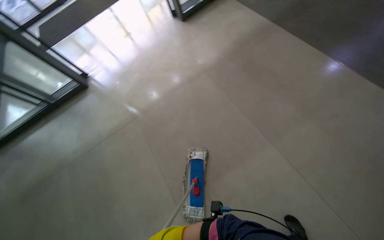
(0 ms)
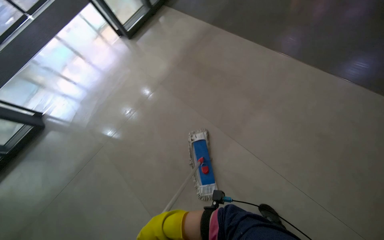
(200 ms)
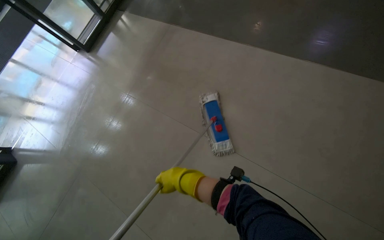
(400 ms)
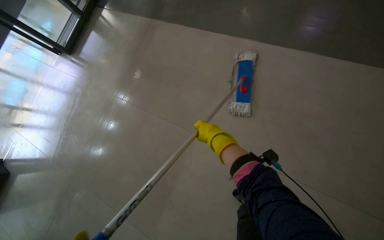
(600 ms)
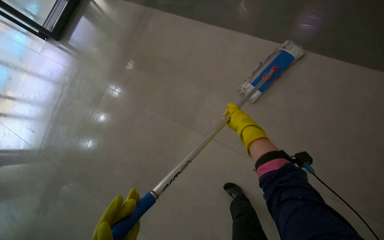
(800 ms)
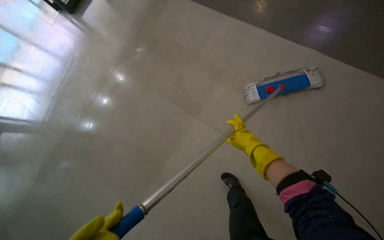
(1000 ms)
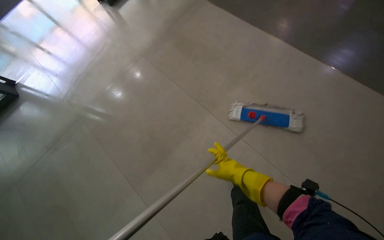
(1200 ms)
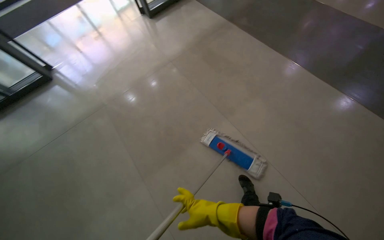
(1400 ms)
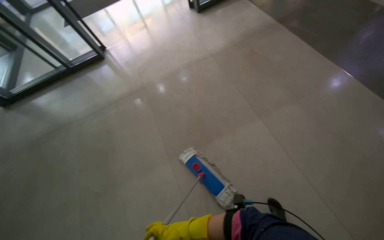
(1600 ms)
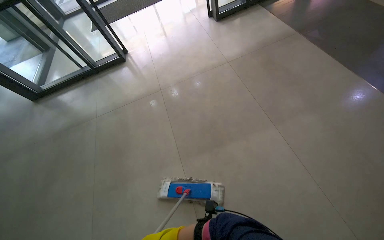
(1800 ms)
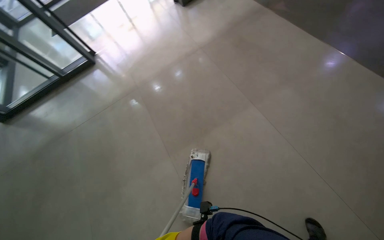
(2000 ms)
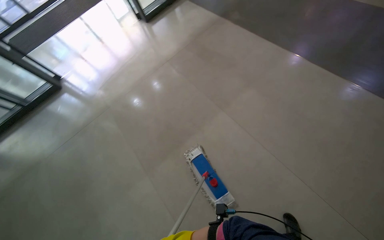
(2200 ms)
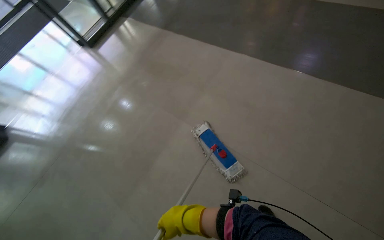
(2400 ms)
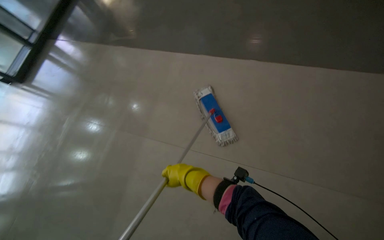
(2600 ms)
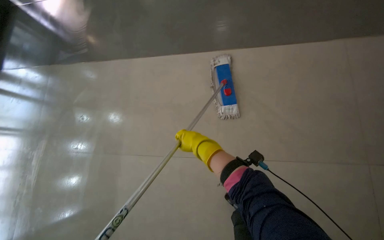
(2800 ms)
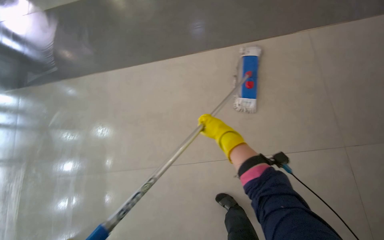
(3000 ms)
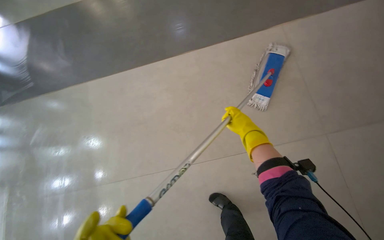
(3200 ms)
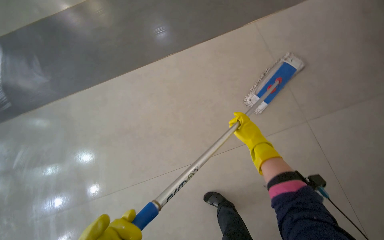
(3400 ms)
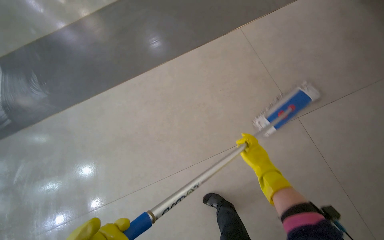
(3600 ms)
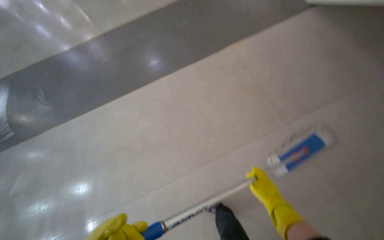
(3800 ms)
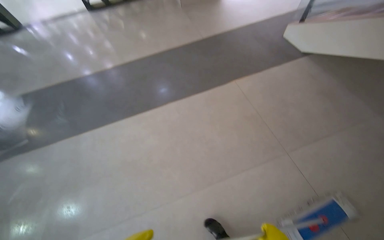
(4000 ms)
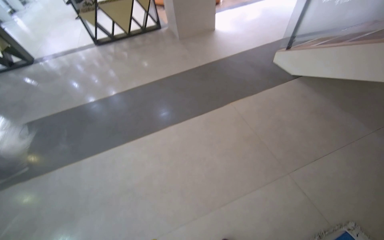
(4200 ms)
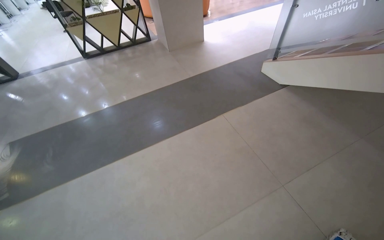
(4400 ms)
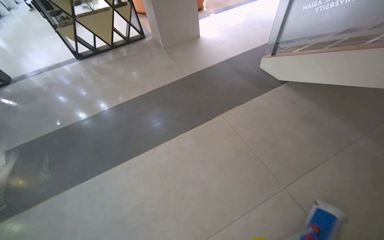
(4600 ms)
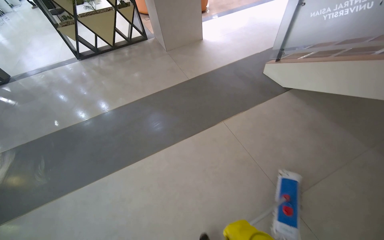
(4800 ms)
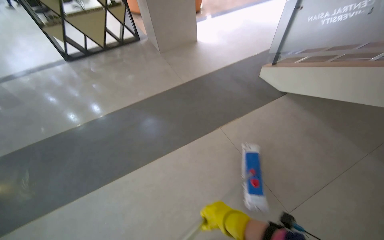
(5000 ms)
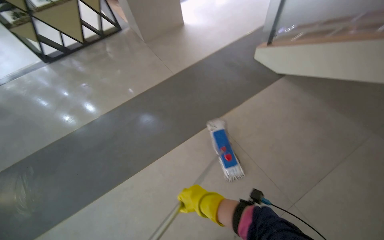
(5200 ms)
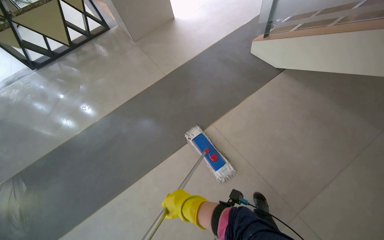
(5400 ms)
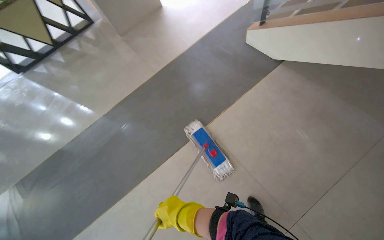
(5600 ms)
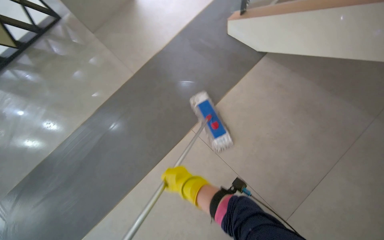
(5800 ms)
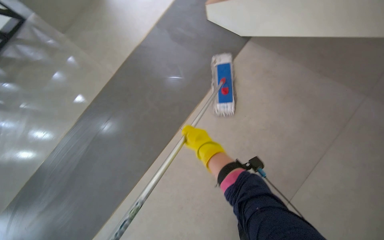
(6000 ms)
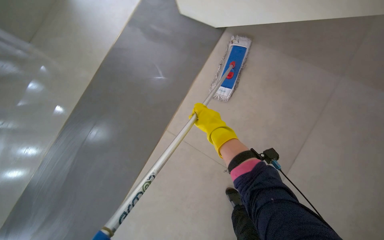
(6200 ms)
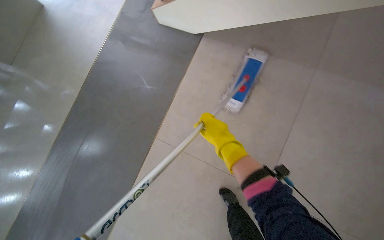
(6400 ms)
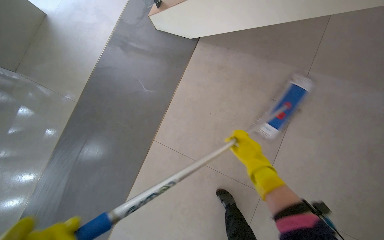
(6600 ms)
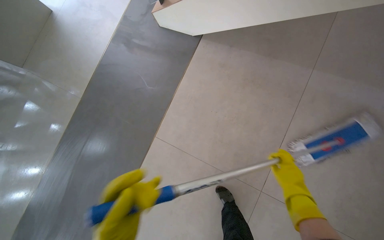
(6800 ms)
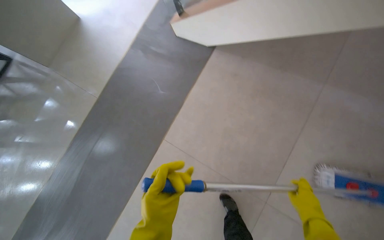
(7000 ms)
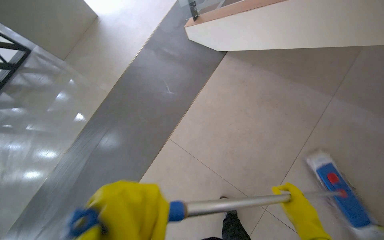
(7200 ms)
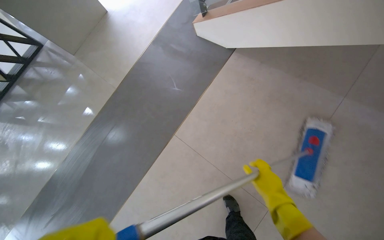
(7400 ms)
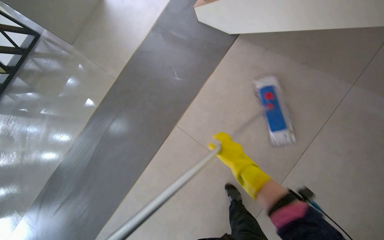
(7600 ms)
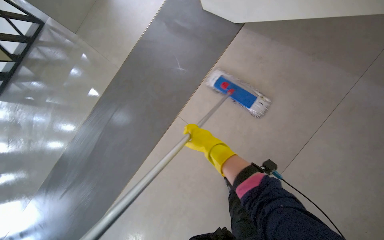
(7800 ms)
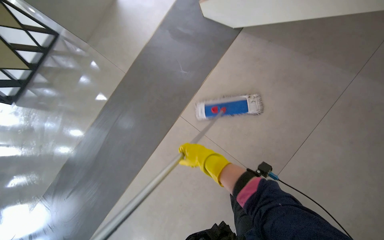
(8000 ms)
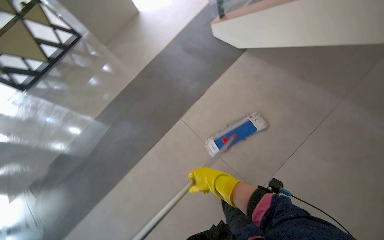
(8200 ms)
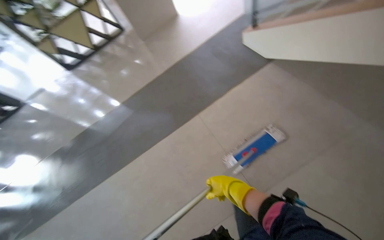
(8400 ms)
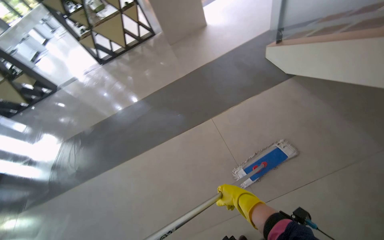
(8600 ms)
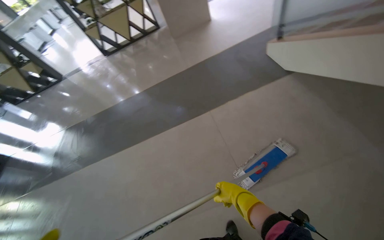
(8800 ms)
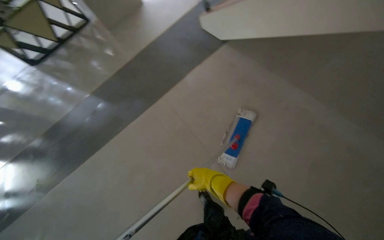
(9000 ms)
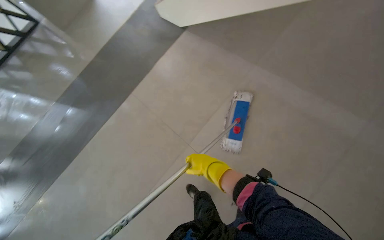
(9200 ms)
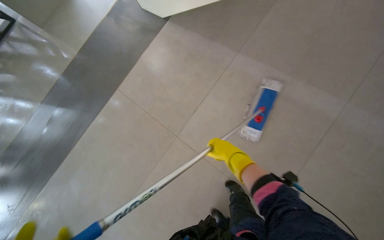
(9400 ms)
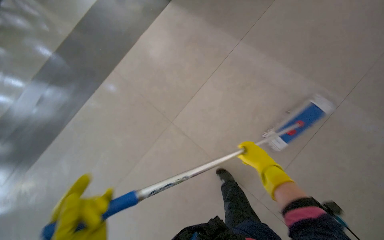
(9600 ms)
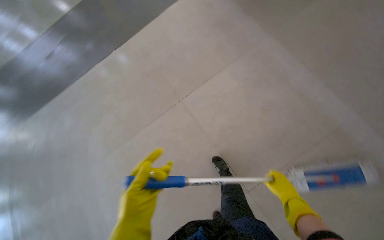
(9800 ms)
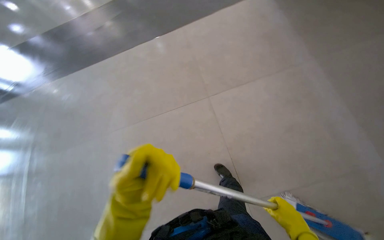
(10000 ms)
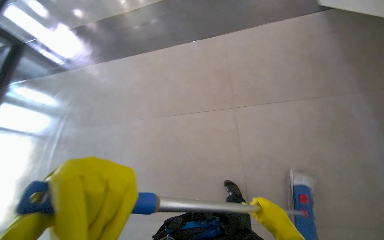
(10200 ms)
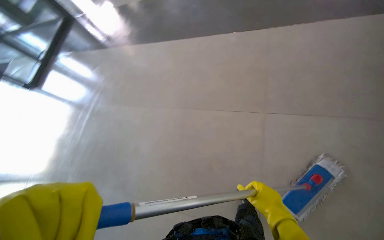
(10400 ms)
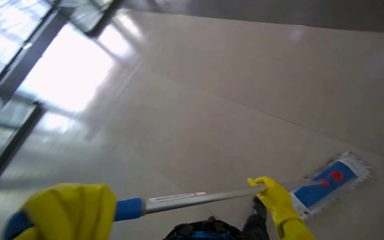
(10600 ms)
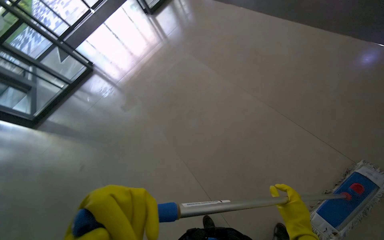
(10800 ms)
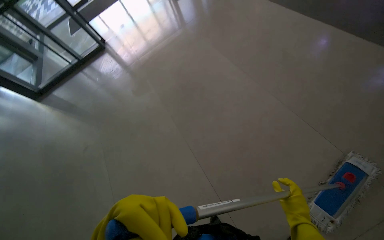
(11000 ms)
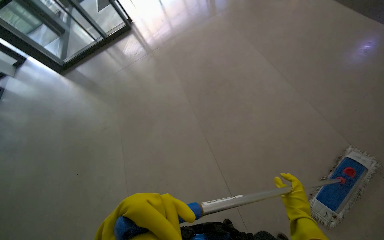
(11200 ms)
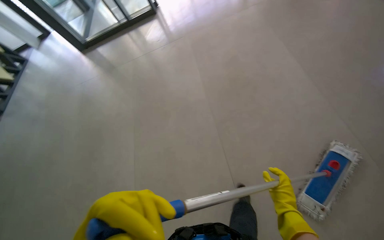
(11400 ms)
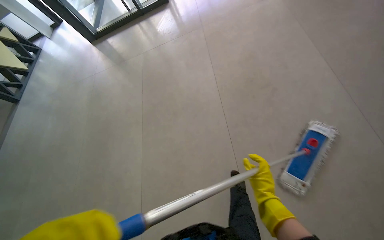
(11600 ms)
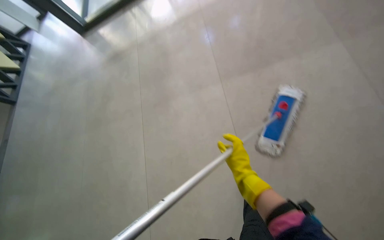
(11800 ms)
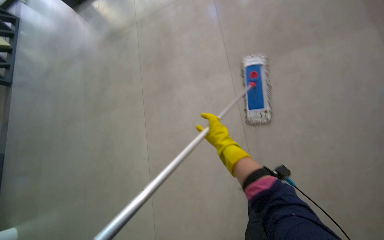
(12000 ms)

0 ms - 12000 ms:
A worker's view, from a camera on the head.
Job: mopping floor.
The whole recording: Mopping entrance floor. The worker mops the floor in the building's entrance area, both inside and outside the doors.
0 ms - 1600 ms: The wearer moves roughly 1 m.
1600 ms - 3000 ms: The view swings approximately 15 degrees to the right. The view tilts some 20 degrees downward.
3000 ms - 4400 ms: The wearer's head swings about 30 degrees to the left. The view tilts about 35 degrees upward.
4400 ms - 6000 ms: The camera is carried roughly 1 m. The wearer looks about 25 degrees further downward. Everything in view rotates some 25 degrees counterclockwise.
6000 ms - 7600 ms: The head rotates approximately 15 degrees to the left. The right hand is displaced nearer to the camera by about 15 cm.
7600 ms - 9000 ms: The wearer moves about 40 cm.
9000 ms - 10400 ms: Everything in view rotates about 30 degrees clockwise.

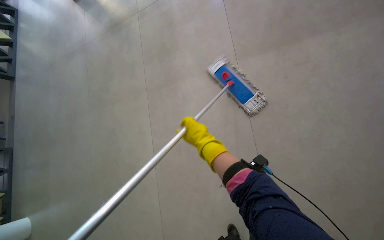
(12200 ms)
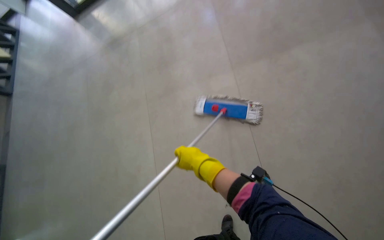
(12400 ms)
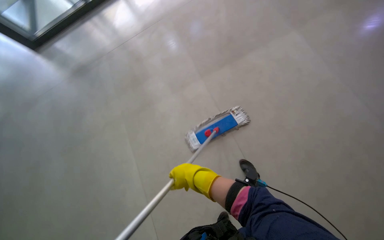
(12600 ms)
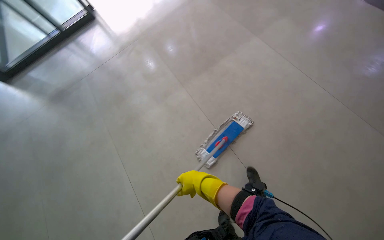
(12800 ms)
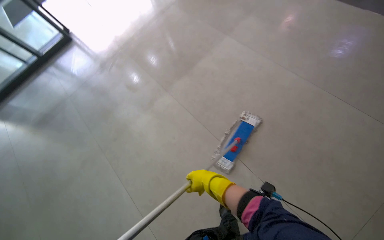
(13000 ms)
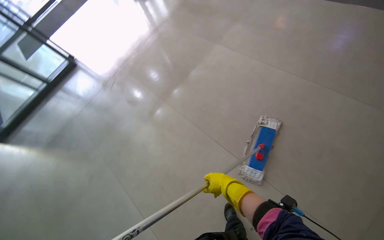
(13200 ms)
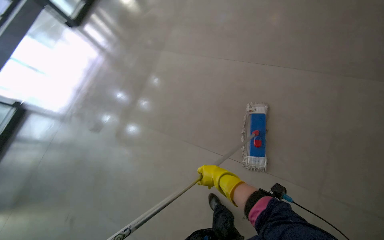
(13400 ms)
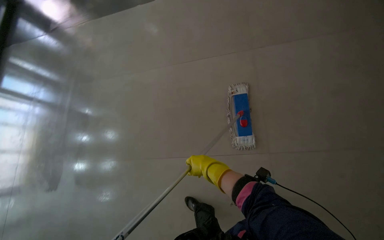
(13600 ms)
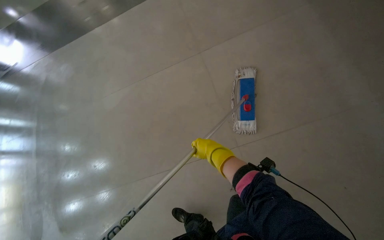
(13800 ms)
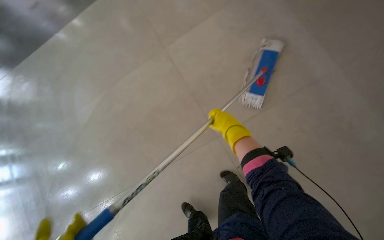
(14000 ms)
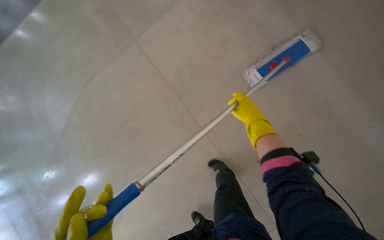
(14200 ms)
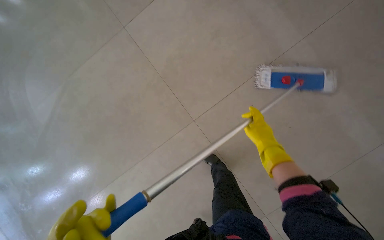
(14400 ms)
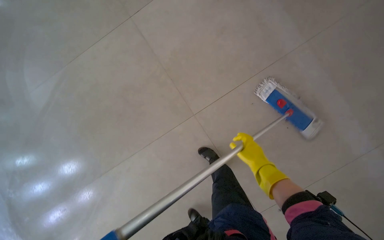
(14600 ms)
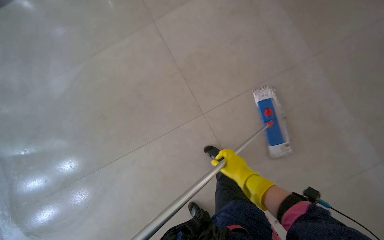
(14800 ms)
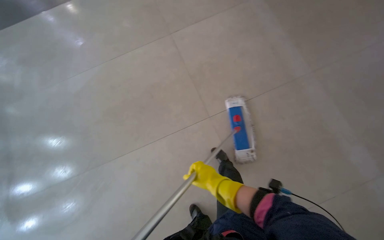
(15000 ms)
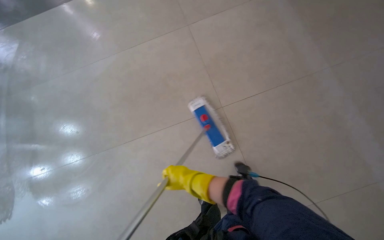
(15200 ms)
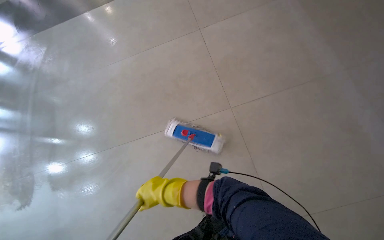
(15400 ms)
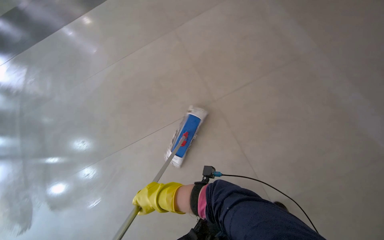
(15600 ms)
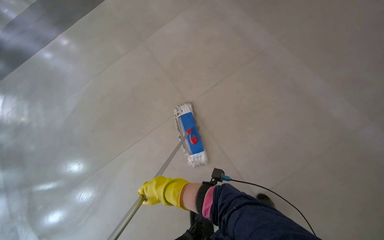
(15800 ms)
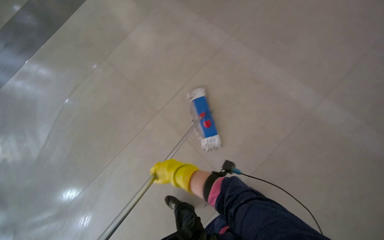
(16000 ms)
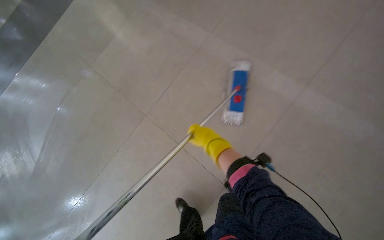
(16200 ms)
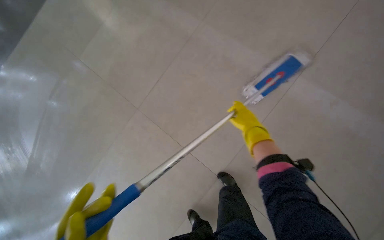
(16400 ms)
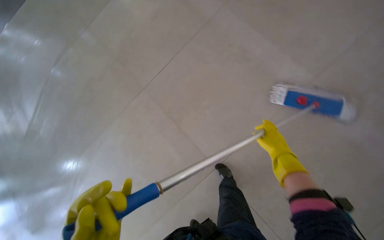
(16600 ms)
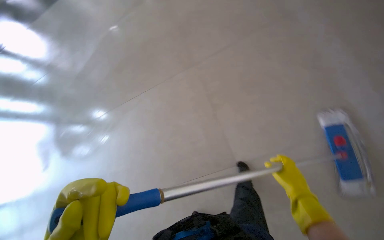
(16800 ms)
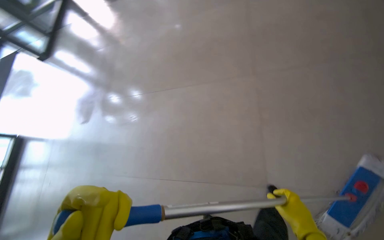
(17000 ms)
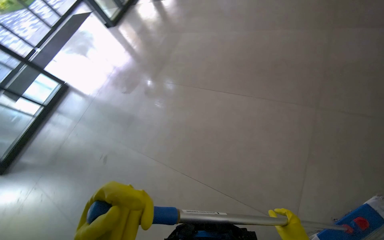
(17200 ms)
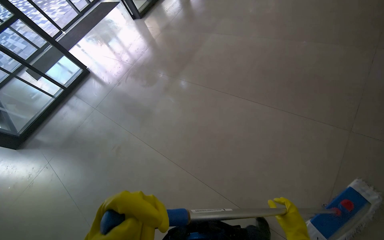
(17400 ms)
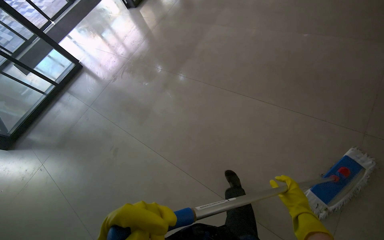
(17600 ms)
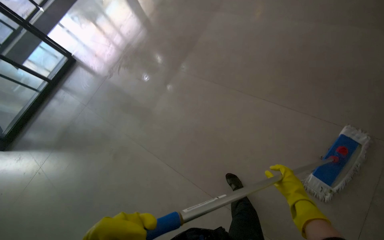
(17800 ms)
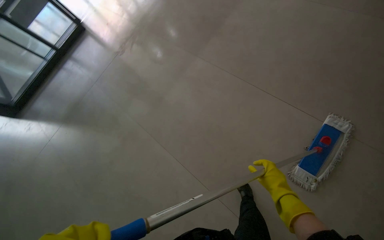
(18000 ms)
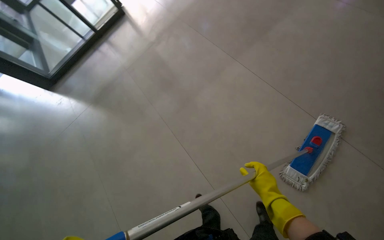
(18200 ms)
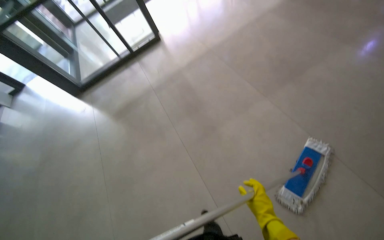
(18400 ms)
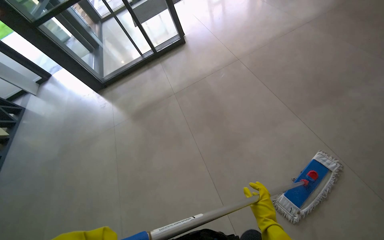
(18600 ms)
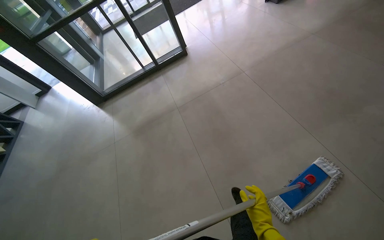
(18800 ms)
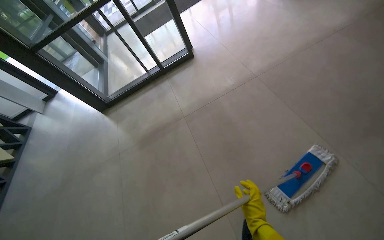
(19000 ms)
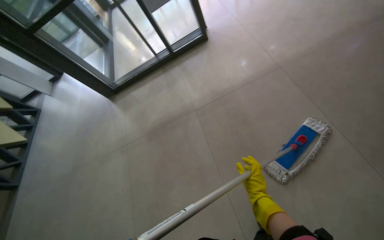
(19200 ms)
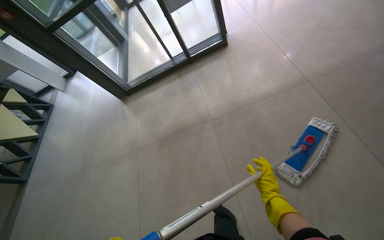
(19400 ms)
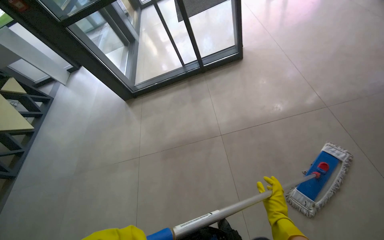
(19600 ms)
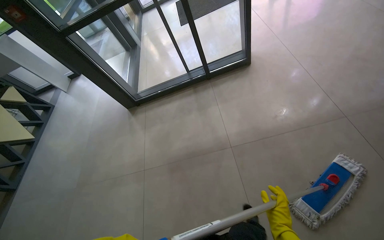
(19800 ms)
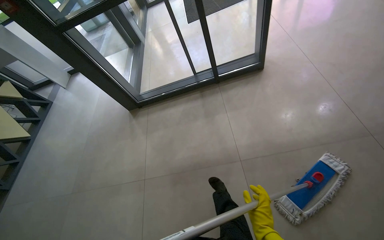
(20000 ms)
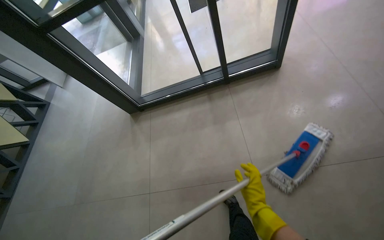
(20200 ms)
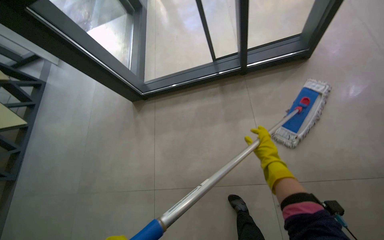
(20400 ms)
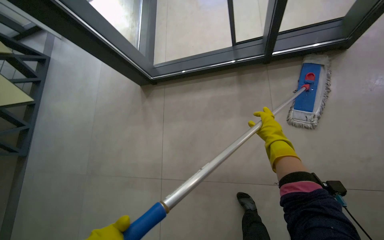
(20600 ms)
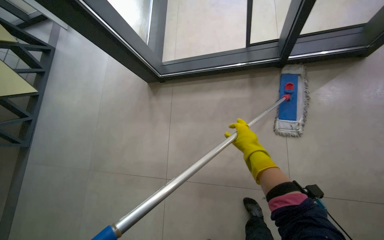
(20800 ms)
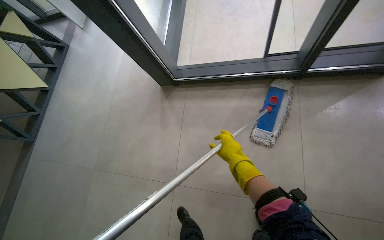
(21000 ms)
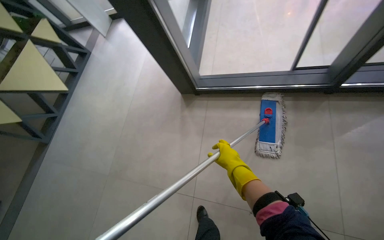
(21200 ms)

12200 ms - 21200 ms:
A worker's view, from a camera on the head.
Job: mopping floor.
The whole recording: Mopping entrance floor. The worker mops the floor in the building's entrance area, both inside and outside the doors.
15200 ms - 16600 ms: The wearer's head swings roughly 20 degrees to the left. The view tips downward by approximately 15 degrees. The right hand travels to the right by approximately 15 cm.
16600 ms - 18200 ms: The camera travels roughly 50 cm. The head turns to the left by approximately 60 degrees. The view tips downward by some 15 degrees.
18200 ms - 19800 ms: The camera travels approximately 1 m.
19800 ms - 21200 ms: The camera travels about 1 m. The camera pitches downward, by about 15 degrees.
